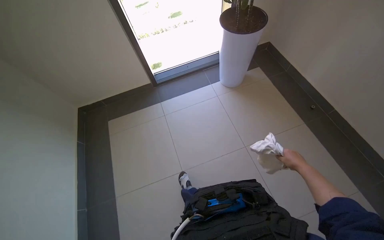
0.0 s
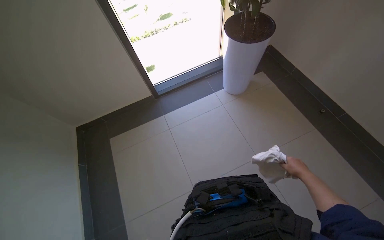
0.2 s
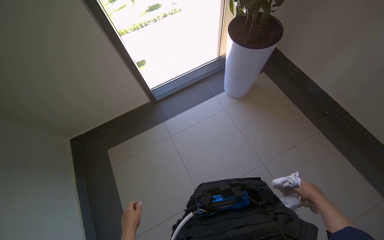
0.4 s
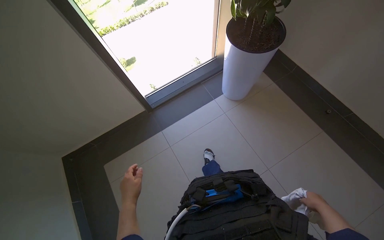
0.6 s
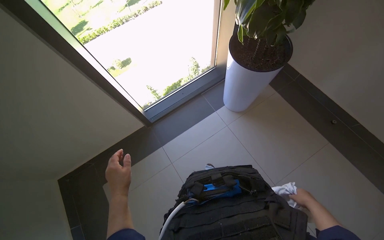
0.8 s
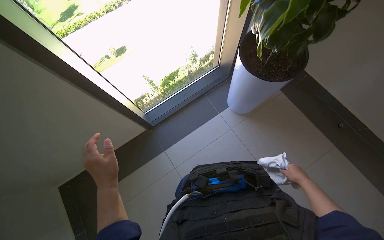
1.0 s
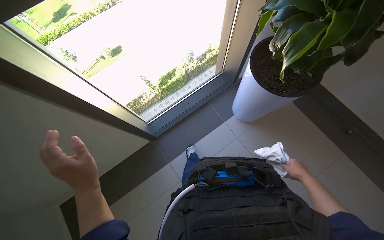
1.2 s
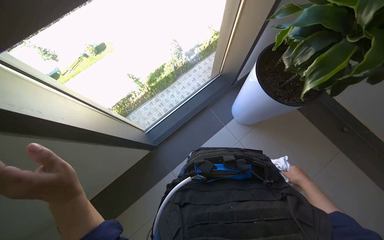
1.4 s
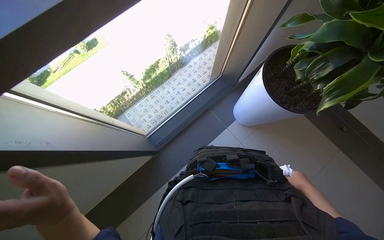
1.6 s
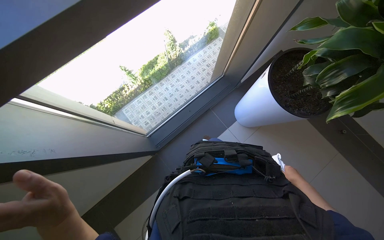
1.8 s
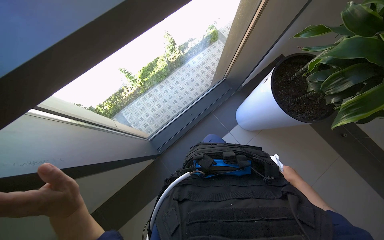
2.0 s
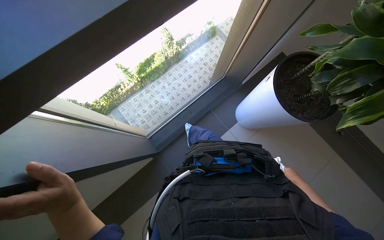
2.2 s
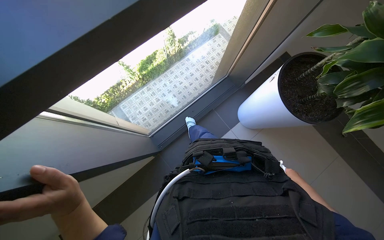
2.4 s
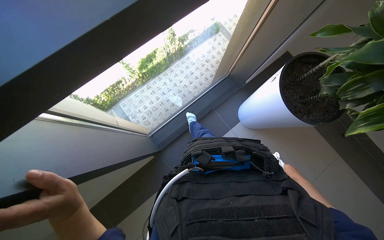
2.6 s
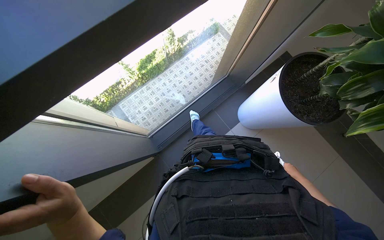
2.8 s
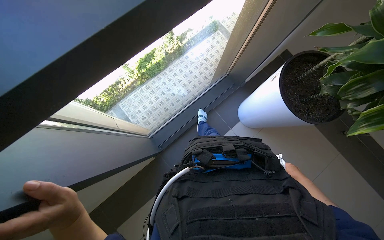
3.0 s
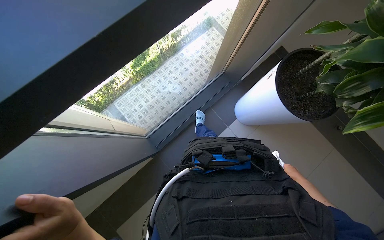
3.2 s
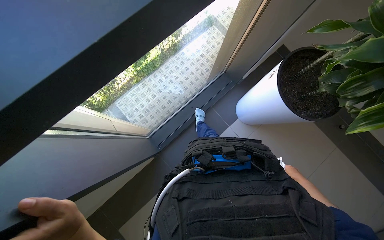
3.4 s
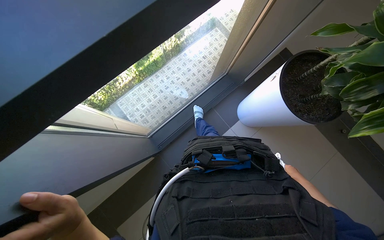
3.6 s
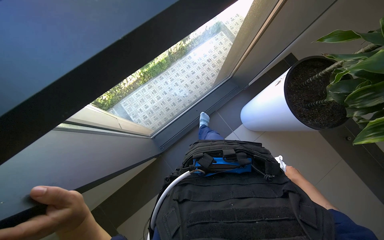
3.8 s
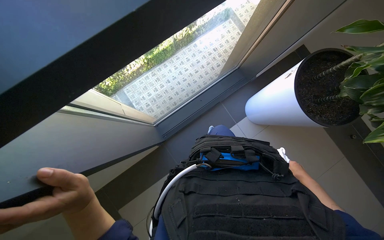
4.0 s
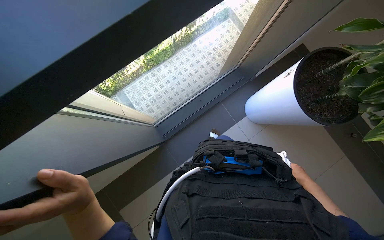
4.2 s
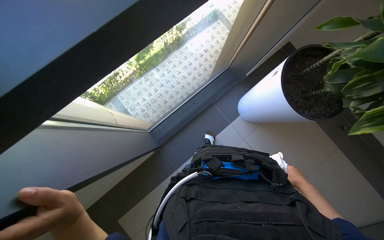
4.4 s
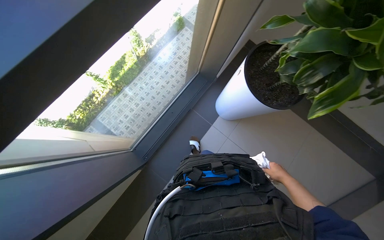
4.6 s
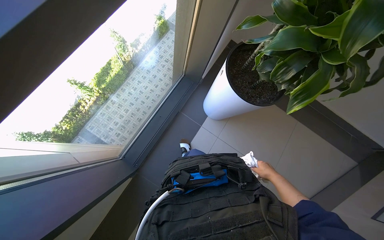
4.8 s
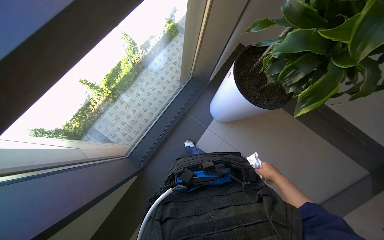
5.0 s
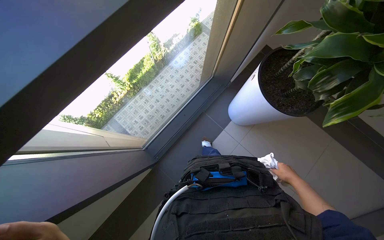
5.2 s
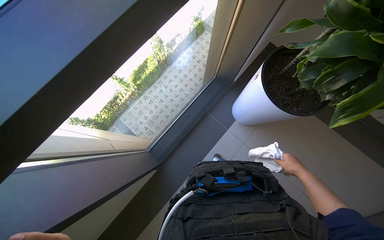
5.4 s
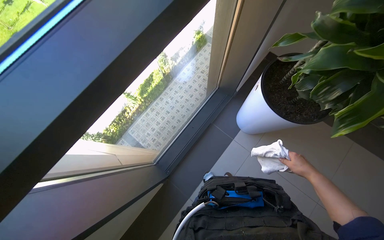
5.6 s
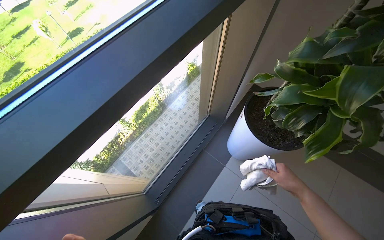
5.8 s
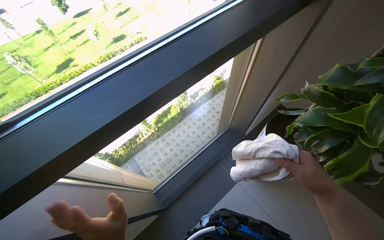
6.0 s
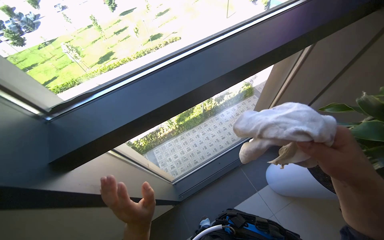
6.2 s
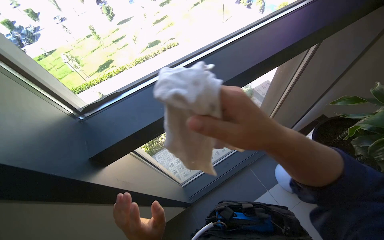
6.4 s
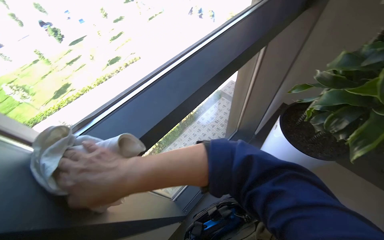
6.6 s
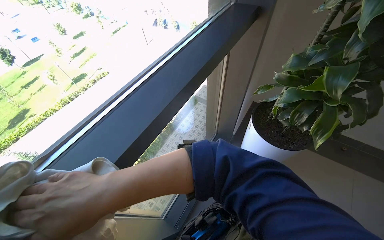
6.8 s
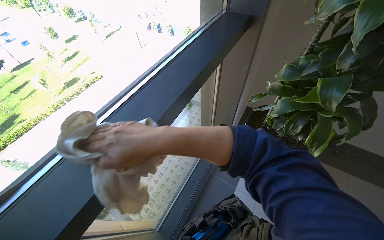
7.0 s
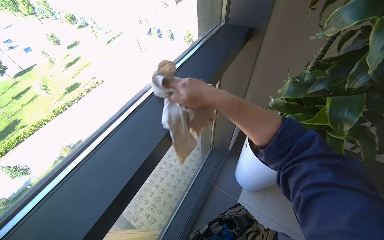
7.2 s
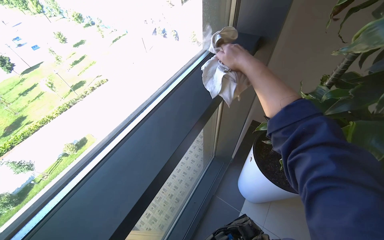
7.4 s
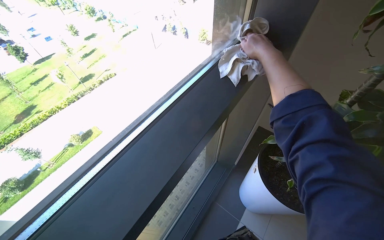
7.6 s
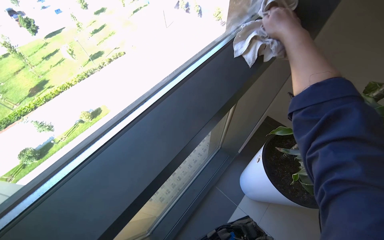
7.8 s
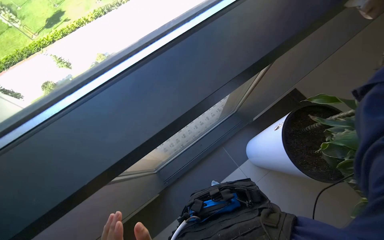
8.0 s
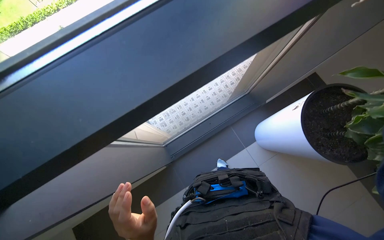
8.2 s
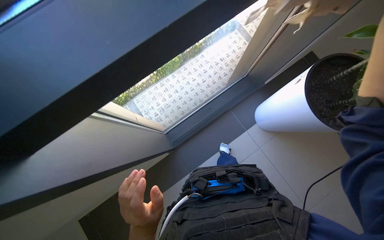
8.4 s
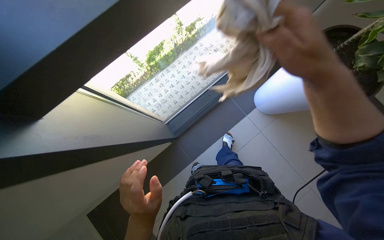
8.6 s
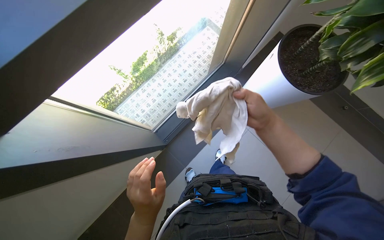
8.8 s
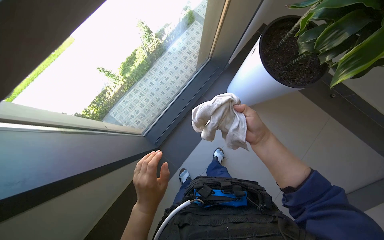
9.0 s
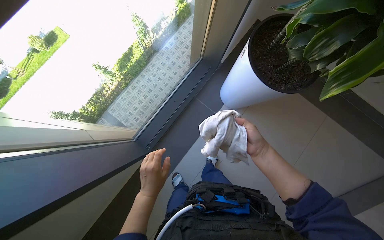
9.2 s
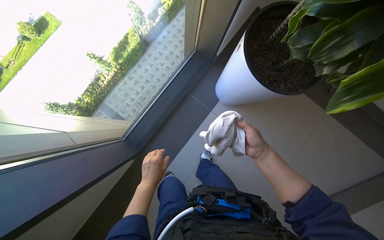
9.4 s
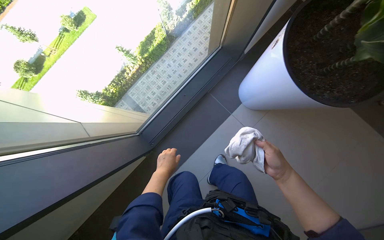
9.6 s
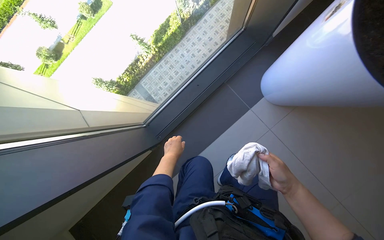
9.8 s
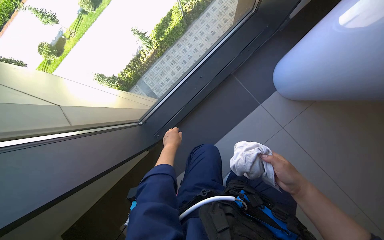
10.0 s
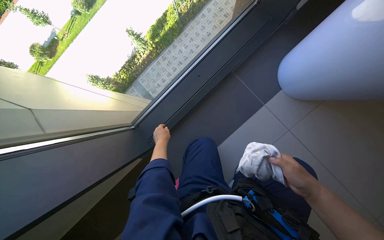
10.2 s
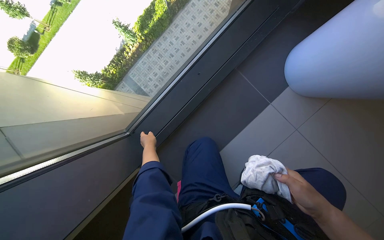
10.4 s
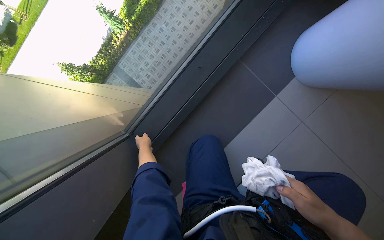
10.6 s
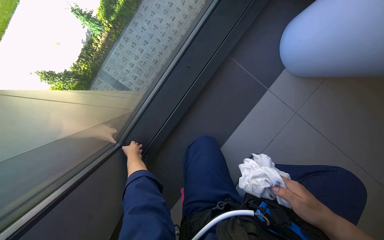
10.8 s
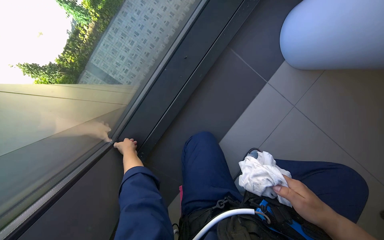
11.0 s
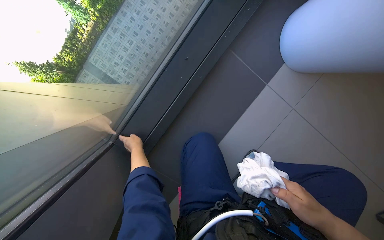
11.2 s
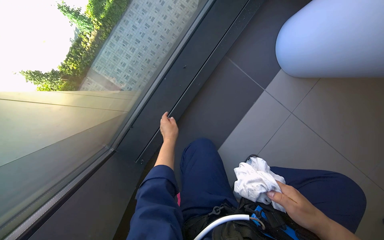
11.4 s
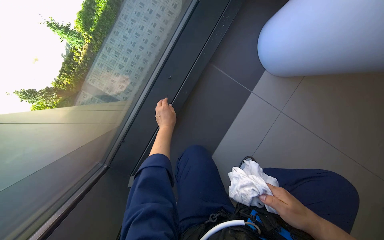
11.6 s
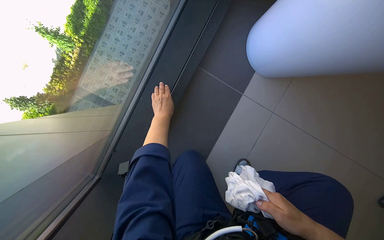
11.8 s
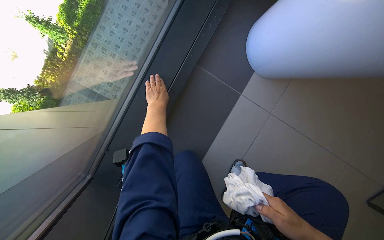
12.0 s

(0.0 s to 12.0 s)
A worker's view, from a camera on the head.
Job: wiping surfaces.
The whole recording: Wiping window frame and sill. The worker wipes the window frame and sill with a cloth.
0.0 s - 1.6 s: The wearer moves approximately 1 m. The wearer's head swings approximately 25 degrees to the right. The wearer looks some 15 degrees further downward.
4.4 s - 6.0 s: The wearer looks approximately 20 degrees further upward. The right hand goes approximately 30 cm nearer to the camera and up the picture.
9.0 s - 10.4 s: The wearer moves approximately 70 cm. The view tilts roughly 15 degrees downward.
10.4 s - 12.0 s: The head rotates approximately 20 degrees to the right. The left hand goes roughly 35 cm up the picture.

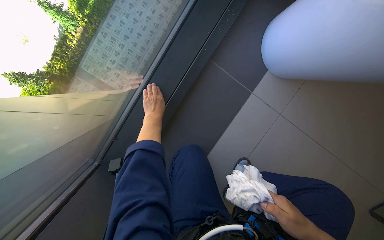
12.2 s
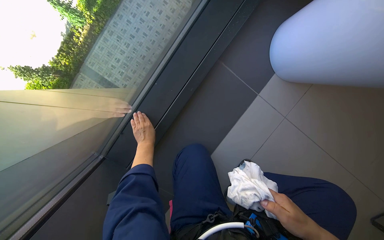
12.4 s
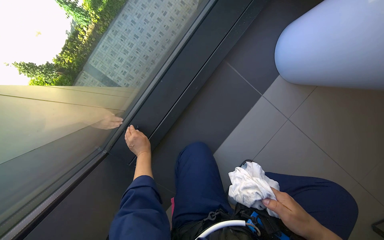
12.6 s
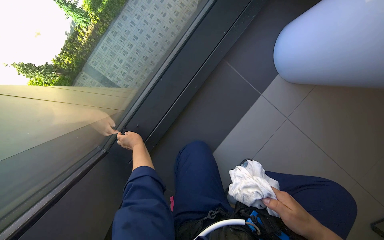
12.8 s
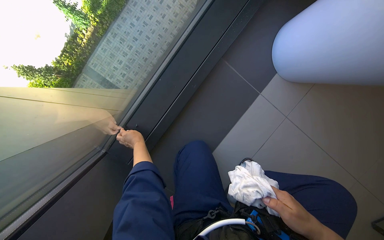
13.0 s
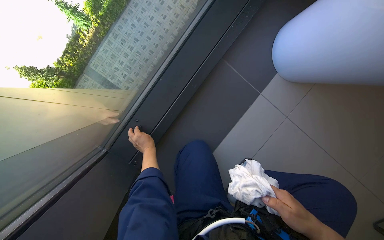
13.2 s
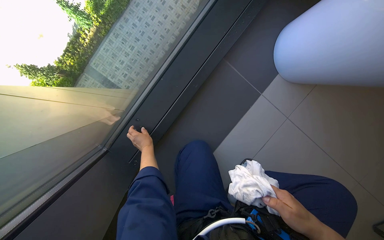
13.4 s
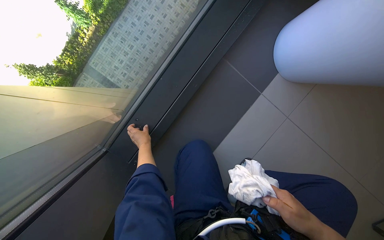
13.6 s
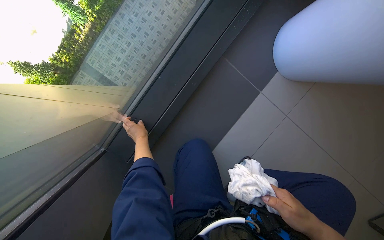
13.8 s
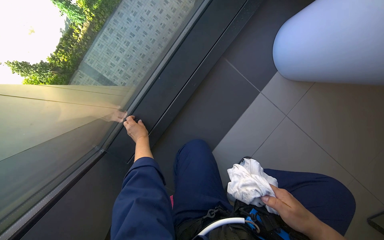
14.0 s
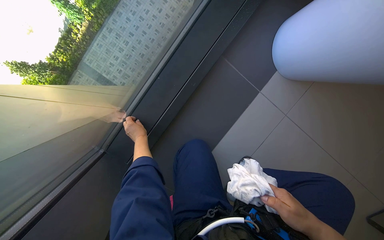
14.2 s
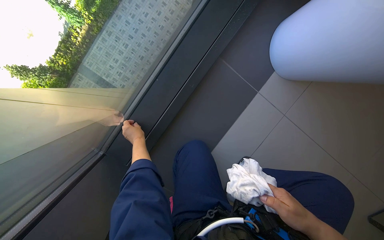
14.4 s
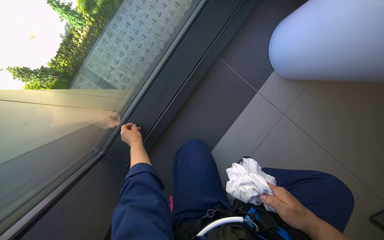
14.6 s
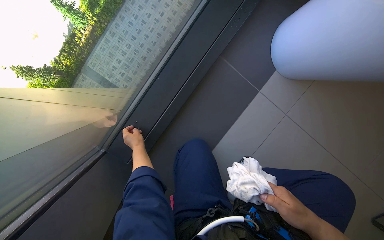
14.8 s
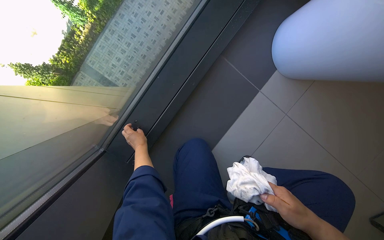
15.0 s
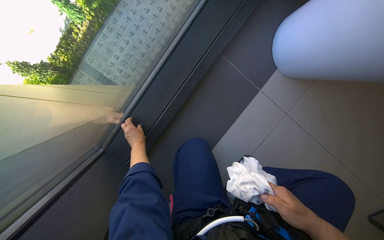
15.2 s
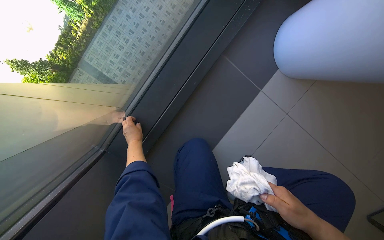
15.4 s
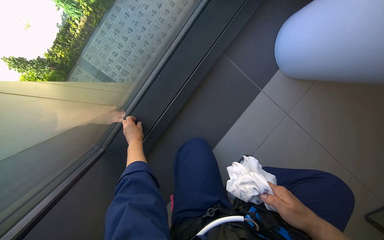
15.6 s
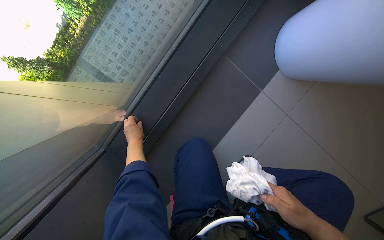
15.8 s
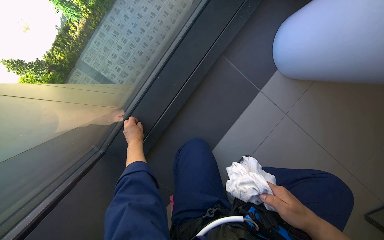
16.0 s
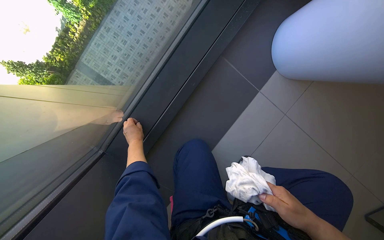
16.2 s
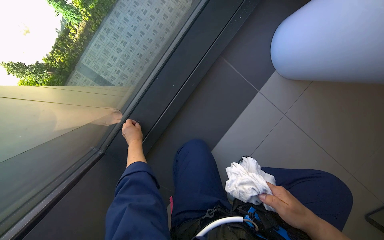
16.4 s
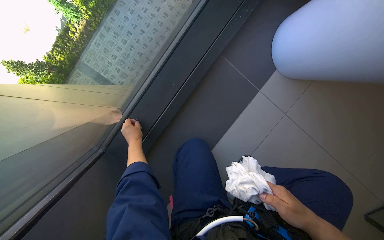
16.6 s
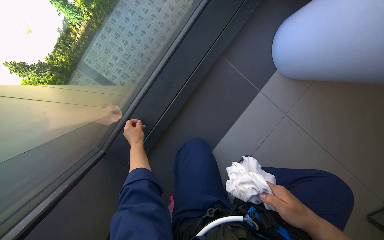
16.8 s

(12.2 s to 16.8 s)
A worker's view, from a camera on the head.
Job: wiping surfaces.
The whole recording: Wiping window frame and sill. The worker wipes the window frame and sill with a cloth.
12.2 s - 13.8 s: The left hand shifts roughly 15 cm down the picture and to the left.
13.8 s - 16.8 s: The hands make small movements and keep their place.

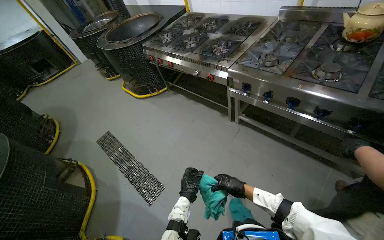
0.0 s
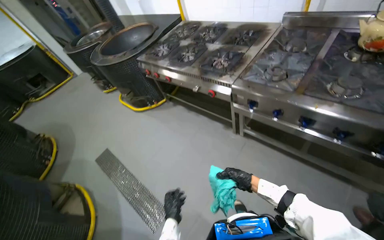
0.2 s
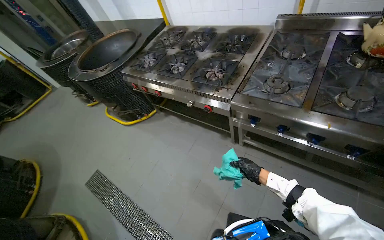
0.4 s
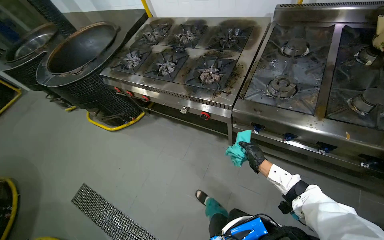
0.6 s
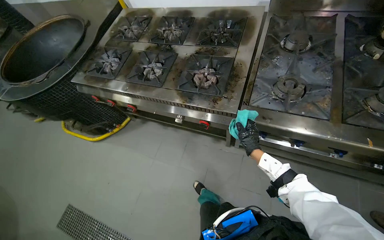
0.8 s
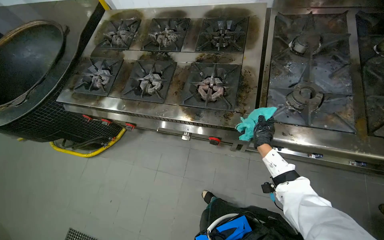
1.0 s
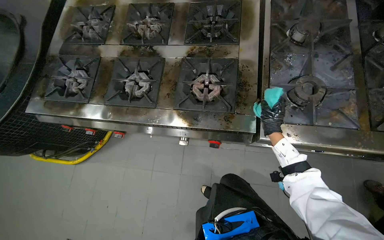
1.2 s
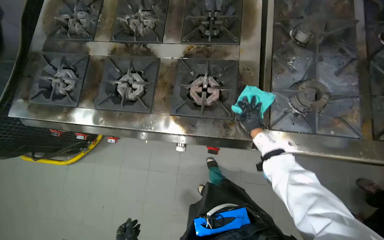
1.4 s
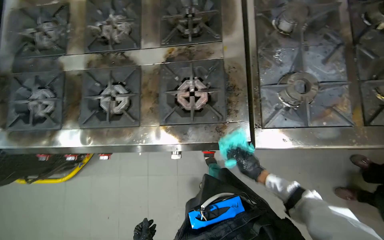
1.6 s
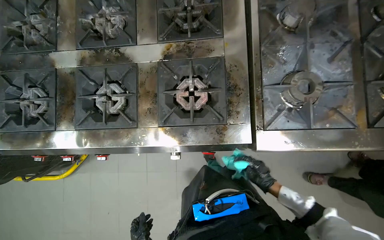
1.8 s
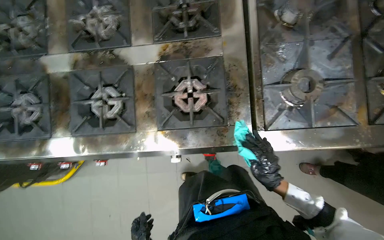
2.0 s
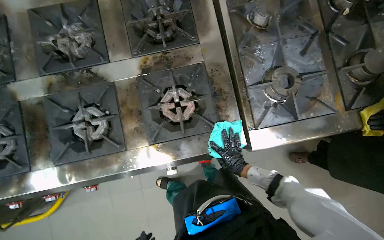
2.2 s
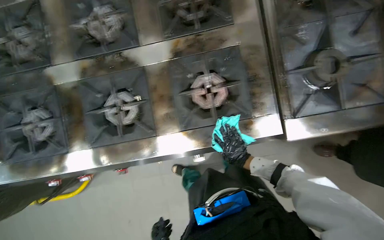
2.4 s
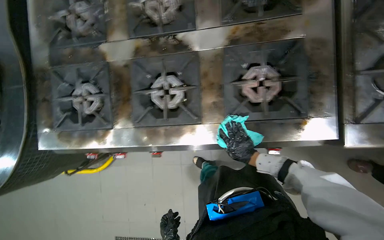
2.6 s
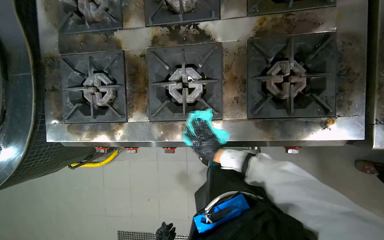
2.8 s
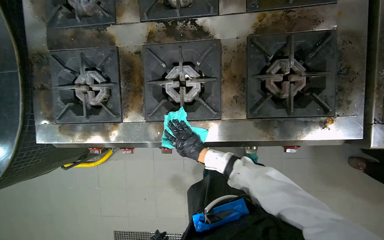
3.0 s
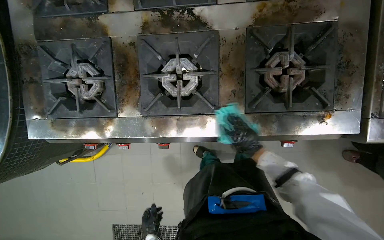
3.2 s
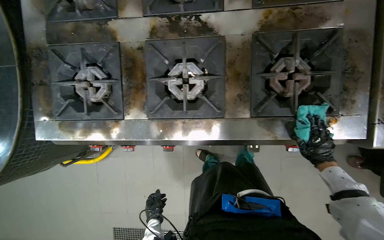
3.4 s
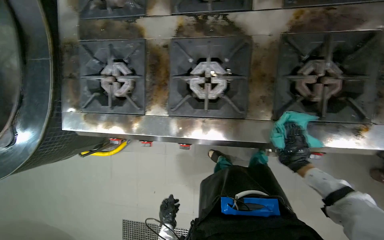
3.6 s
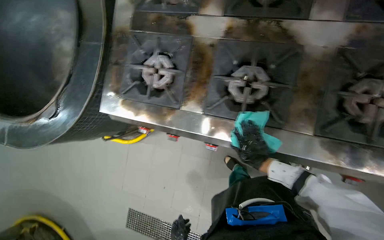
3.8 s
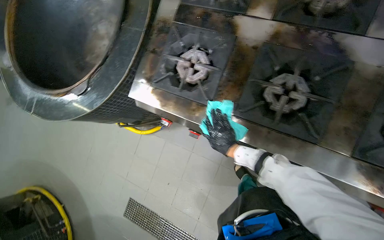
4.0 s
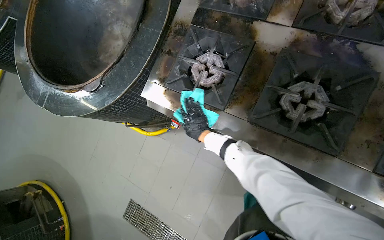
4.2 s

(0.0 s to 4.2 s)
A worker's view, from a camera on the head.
Job: cleaning kitchen.
The whole recording: Cleaning cooking range. Cleans the cooking range and its surrounding metal surfaces with a cloth.
0.0 s - 1.4 s: The camera is carried about 1 m. The head rotates about 35 degrees to the right. The wearer looks roughly 20 degrees further downward.
1.4 s - 2.8 s: The camera pitches downward, by some 15 degrees. The right hand is displaced to the left by roughly 50 cm.
2.8 s - 4.2 s: The scene rotates clockwise by some 25 degrees.
